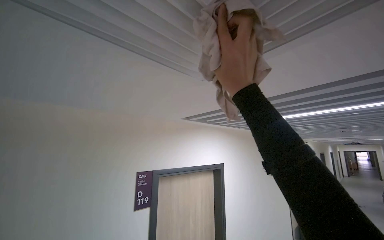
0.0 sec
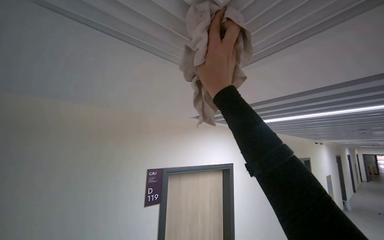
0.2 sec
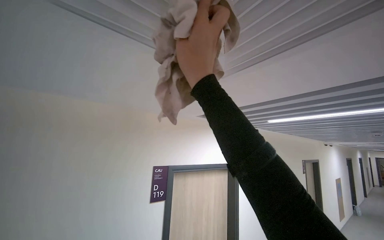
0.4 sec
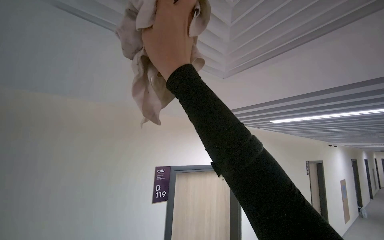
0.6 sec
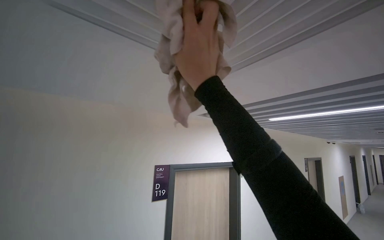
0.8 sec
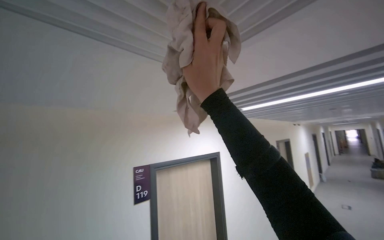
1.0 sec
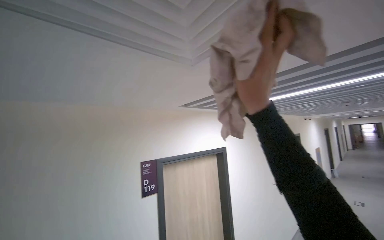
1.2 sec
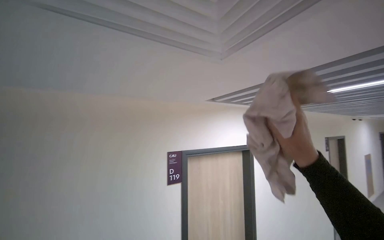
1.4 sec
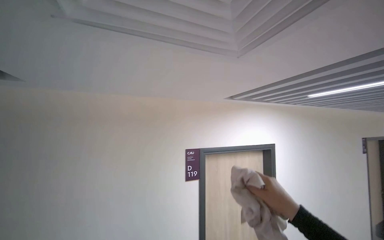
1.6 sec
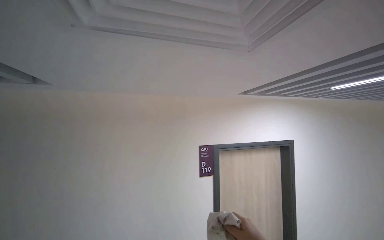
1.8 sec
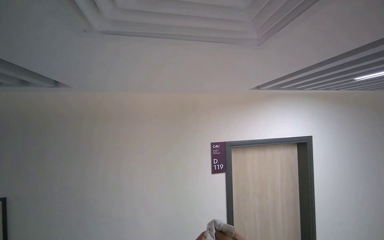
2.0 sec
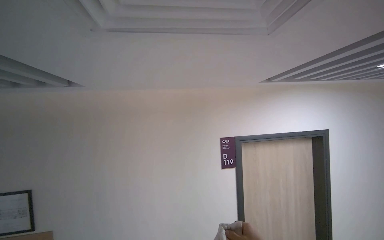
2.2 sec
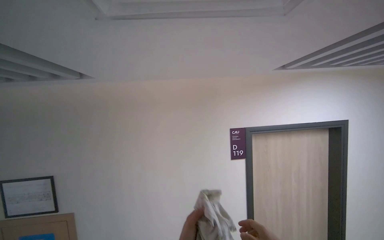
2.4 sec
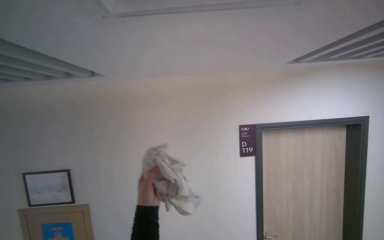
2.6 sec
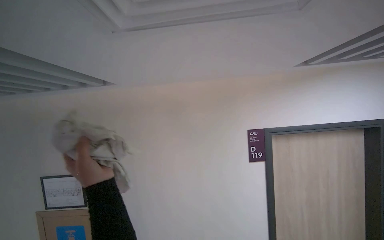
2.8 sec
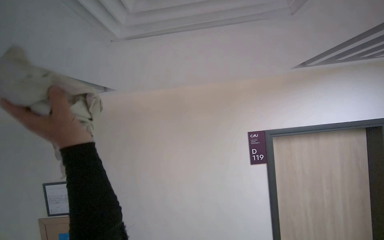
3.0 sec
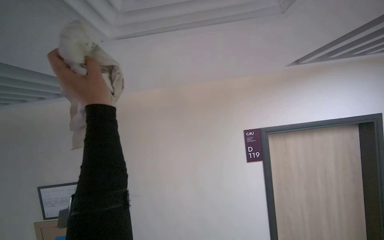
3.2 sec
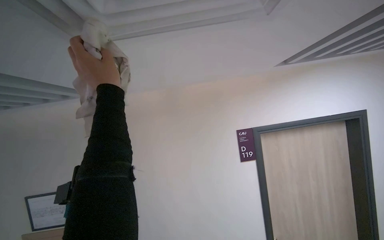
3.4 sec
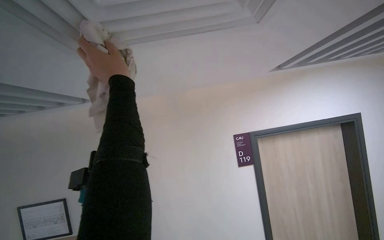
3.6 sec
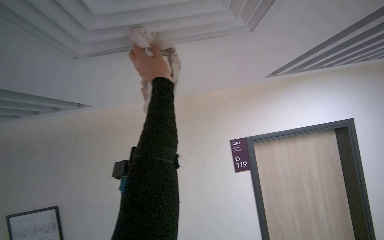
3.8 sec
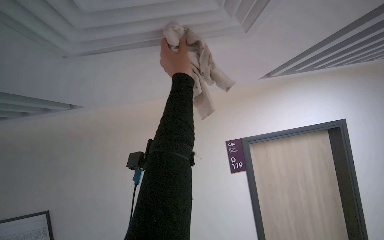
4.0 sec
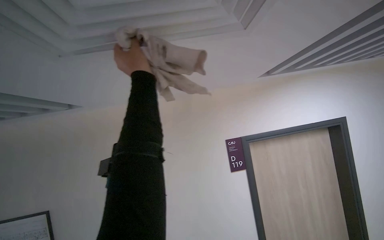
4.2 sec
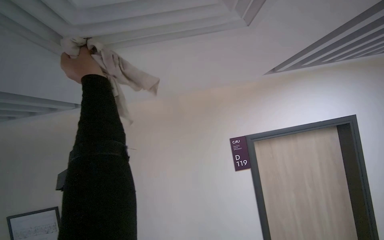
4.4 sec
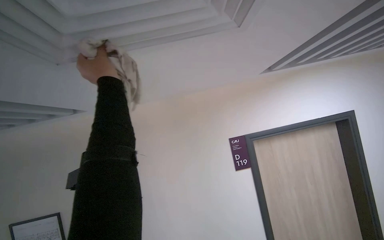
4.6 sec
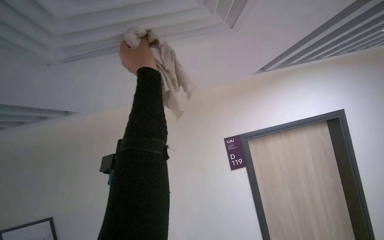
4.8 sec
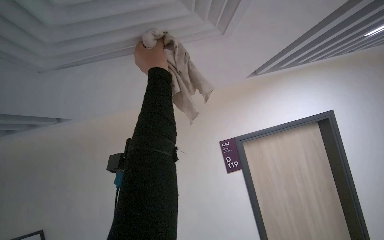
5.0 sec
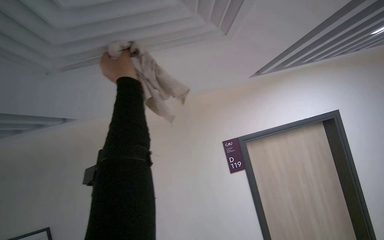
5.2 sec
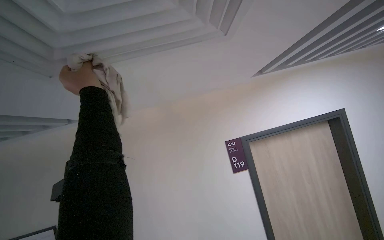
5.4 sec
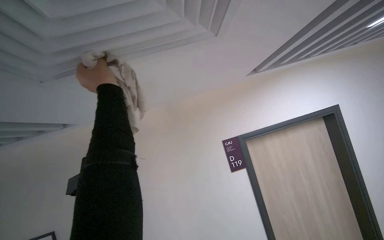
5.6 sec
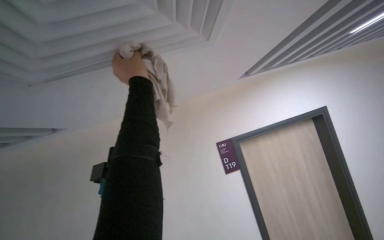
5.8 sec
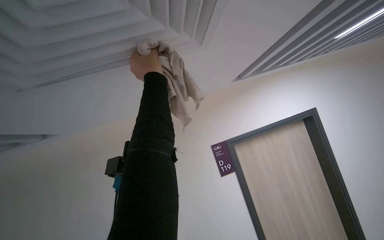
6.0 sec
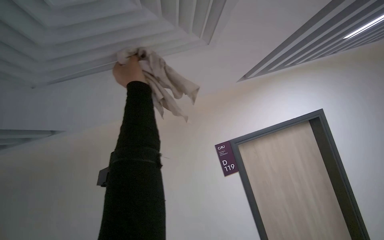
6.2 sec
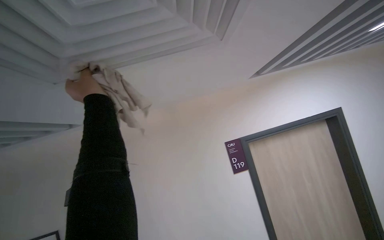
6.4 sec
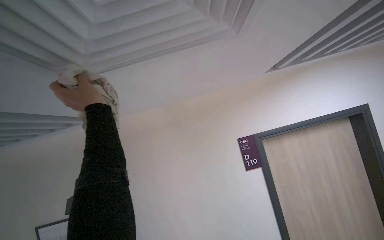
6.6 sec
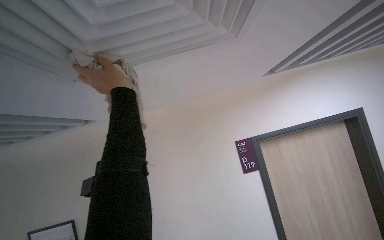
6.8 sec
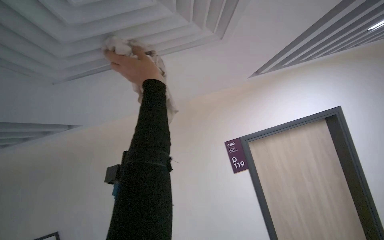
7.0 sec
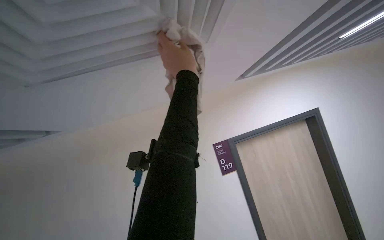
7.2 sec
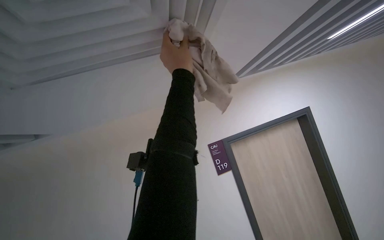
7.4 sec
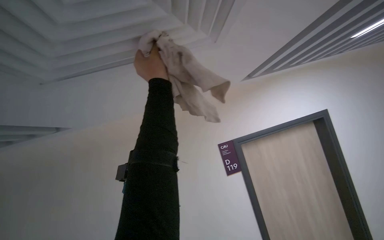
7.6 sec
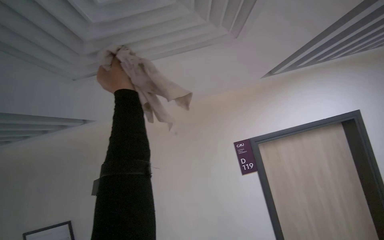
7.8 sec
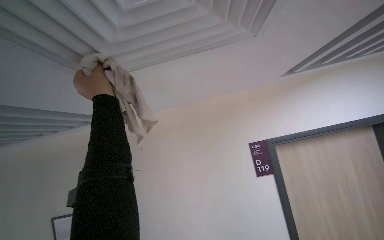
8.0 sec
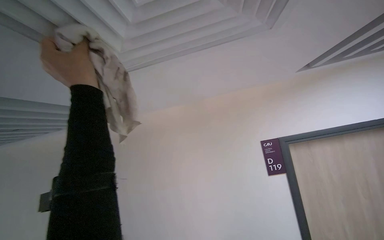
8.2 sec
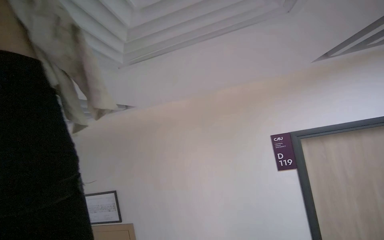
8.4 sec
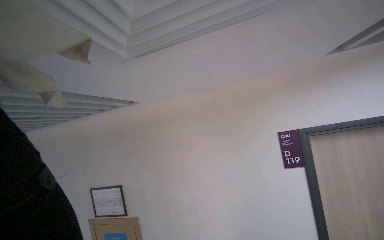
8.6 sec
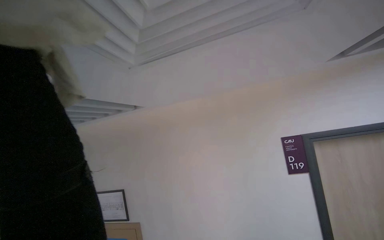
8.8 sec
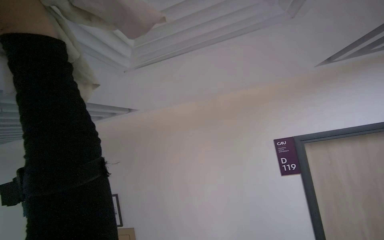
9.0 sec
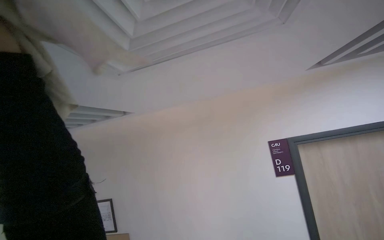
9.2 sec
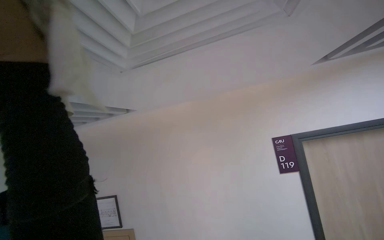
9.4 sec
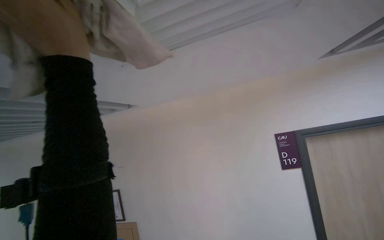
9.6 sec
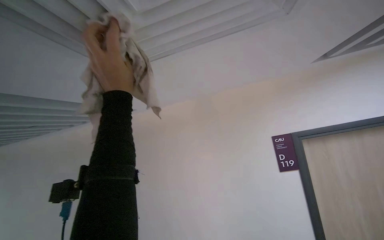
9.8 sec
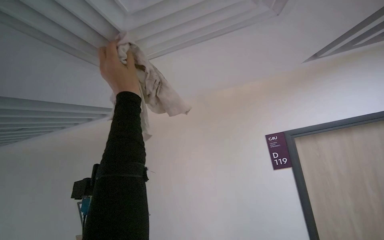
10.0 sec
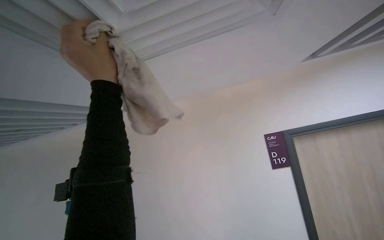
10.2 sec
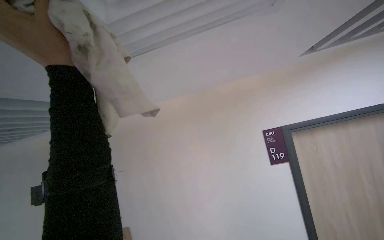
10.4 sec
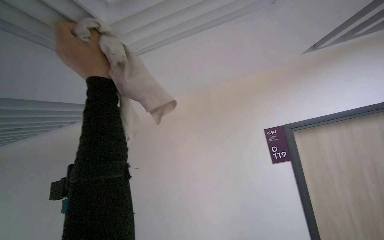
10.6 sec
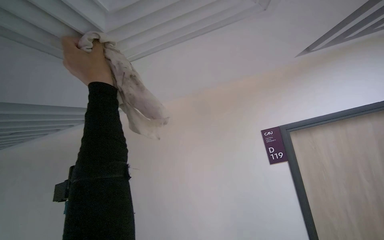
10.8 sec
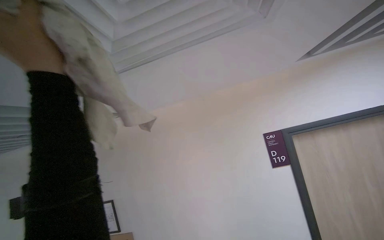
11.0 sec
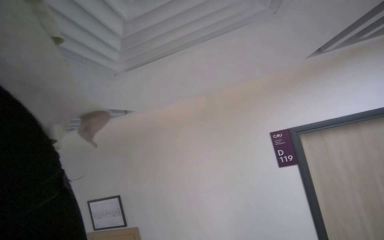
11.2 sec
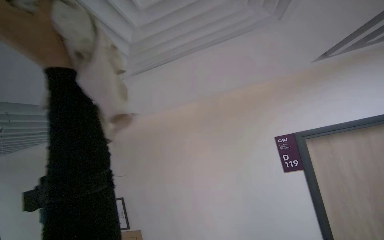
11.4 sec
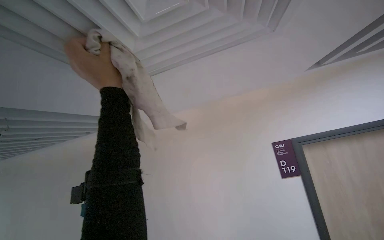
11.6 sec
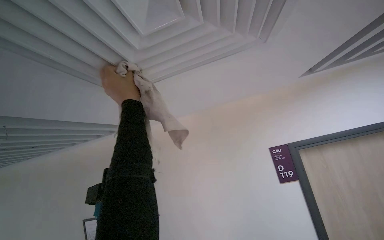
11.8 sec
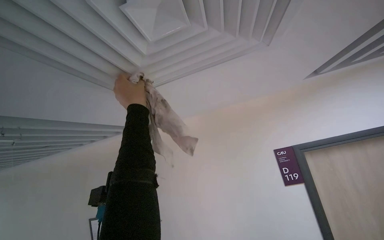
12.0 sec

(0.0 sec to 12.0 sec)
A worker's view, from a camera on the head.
Job: wiping surfaces.
The whole recording: Wiping ceiling vent. The worker wipes the ceiling vent with a cloth.
0.0 sec - 1.6 sec: The camera is aimed approximately 25 degrees further to the left.
1.6 sec - 3.0 sec: The view pans to the left by about 25 degrees.
3.0 sec - 4.4 sec: The left hand shifts approximately 15 cm up the picture and farther from the camera, and travels to the right and back again, about 20 cm each way.
4.4 sec - 6.0 sec: The left hand moves left and right over about 20 cm, changing direction 2 times.
6.0 sec - 7.6 sec: The left hand reaches approximately 5 cm to the left, then returns.

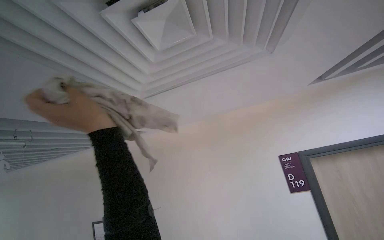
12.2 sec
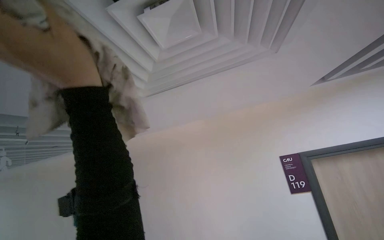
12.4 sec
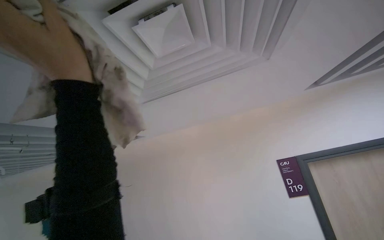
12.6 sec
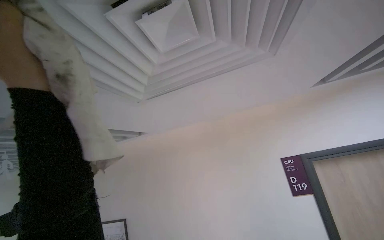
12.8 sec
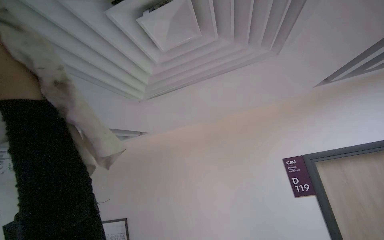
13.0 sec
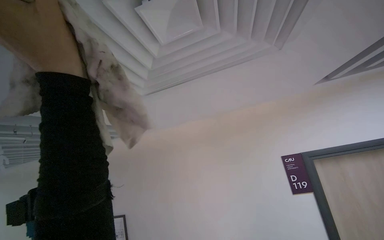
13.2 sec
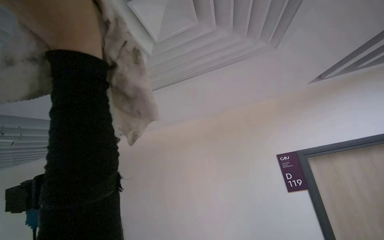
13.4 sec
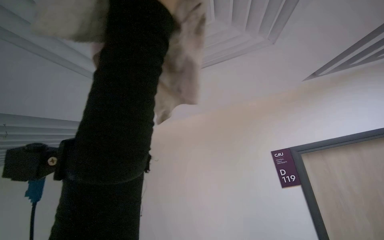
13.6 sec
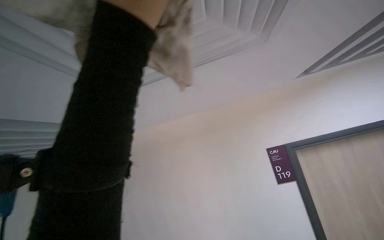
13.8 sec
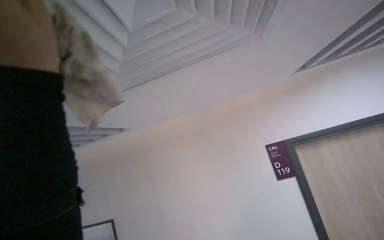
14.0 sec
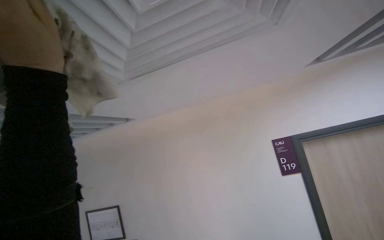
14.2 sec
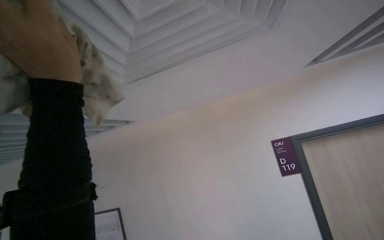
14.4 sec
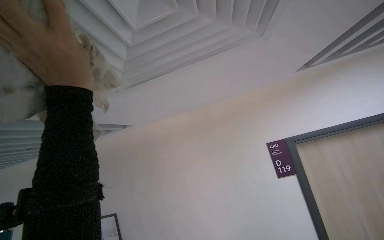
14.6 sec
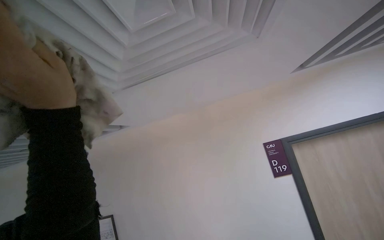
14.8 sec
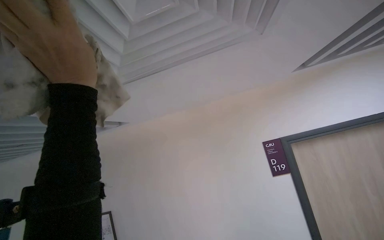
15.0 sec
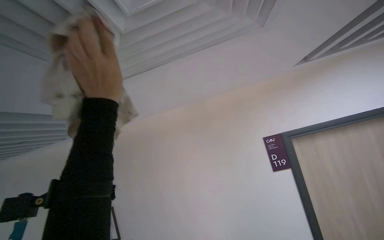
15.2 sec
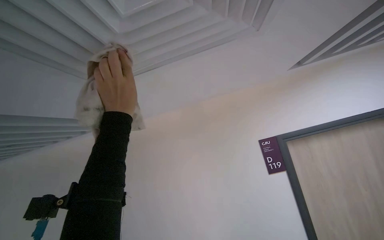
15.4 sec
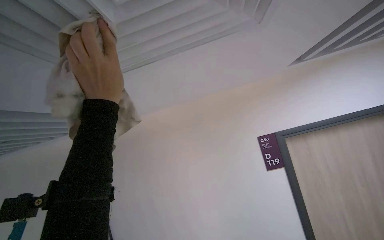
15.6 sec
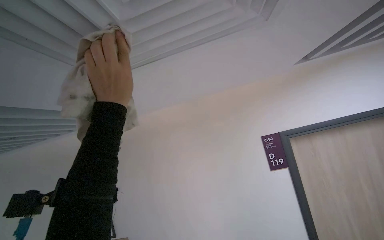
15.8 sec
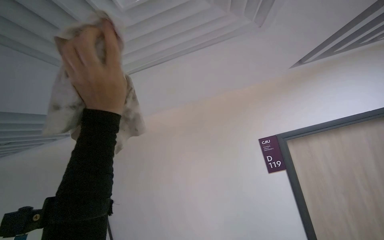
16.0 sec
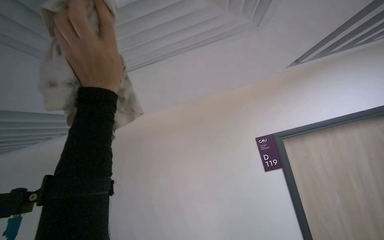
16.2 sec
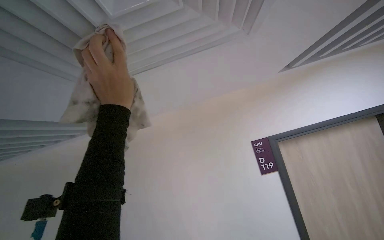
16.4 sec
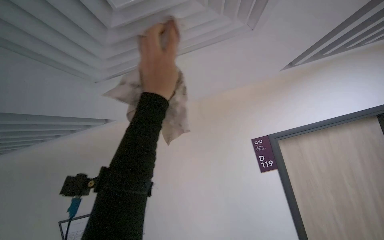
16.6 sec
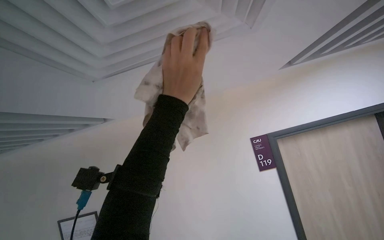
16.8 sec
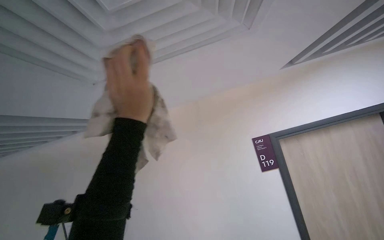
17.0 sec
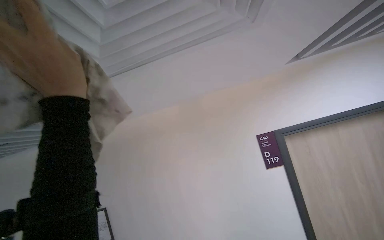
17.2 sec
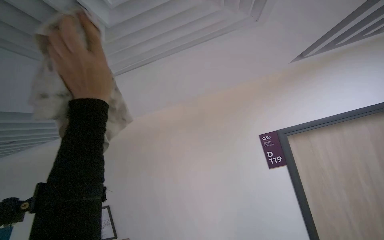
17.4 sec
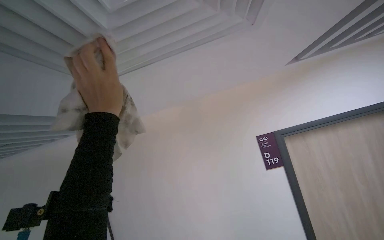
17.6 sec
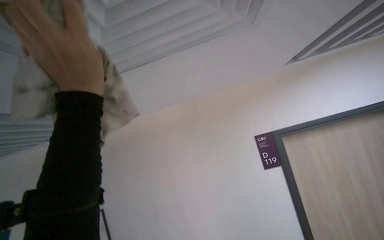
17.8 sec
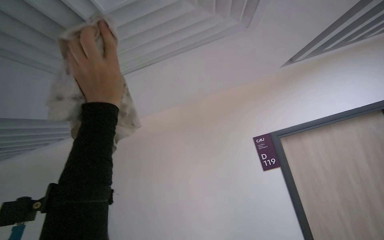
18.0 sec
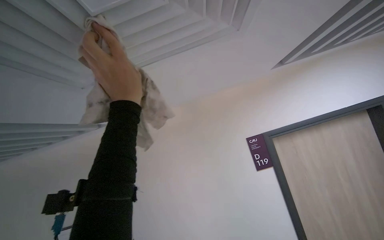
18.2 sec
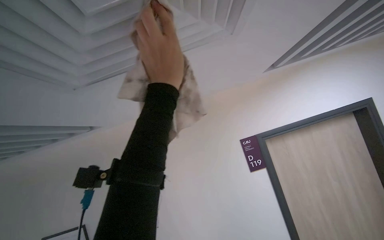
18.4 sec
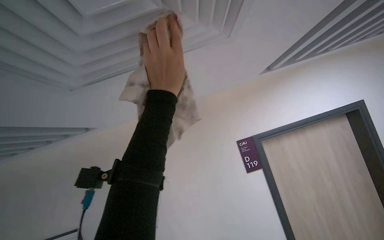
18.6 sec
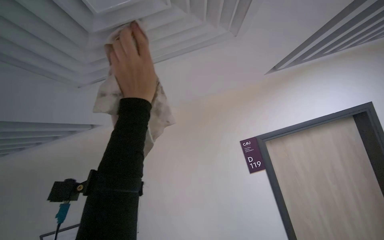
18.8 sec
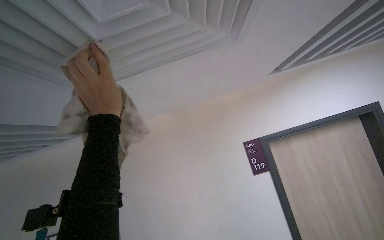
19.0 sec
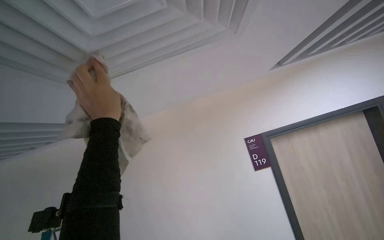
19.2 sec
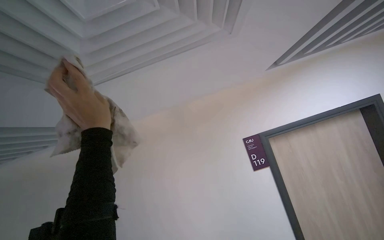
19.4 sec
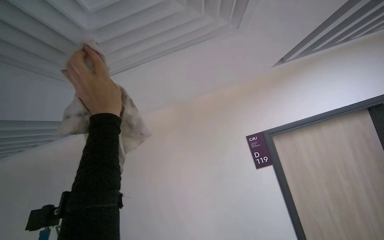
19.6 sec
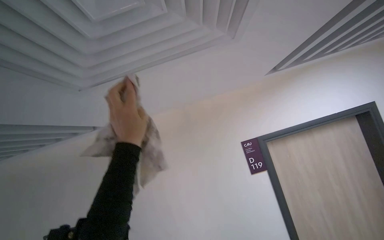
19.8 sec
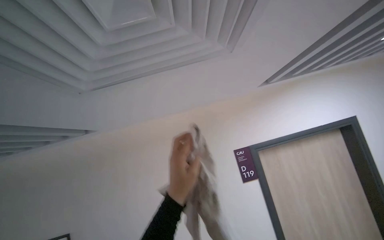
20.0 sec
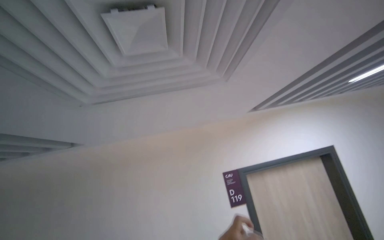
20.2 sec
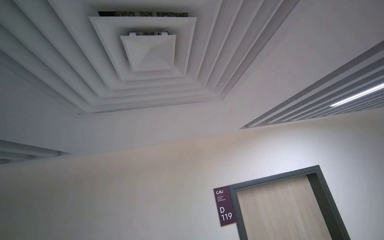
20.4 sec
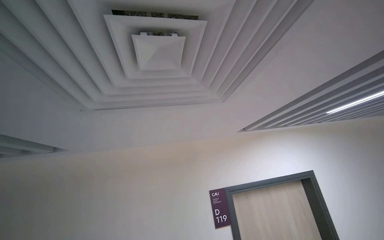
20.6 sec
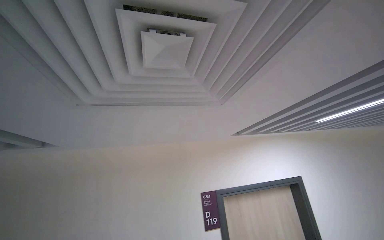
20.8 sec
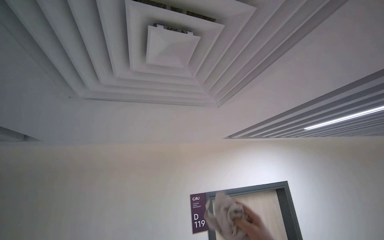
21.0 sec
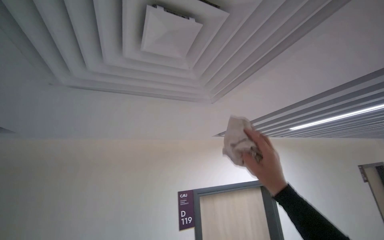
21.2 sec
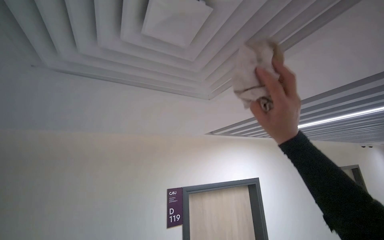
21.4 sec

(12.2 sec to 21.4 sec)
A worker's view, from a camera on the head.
Job: wiping surfaces.
The whole recording: Wiping ceiling vent. The worker wipes the ceiling vent with a cloth.
12.2 sec - 13.8 sec: The left hand is displaced up the picture by about 20 cm.
13.8 sec - 15.2 sec: The left hand shifts roughly 15 cm farther from the camera and down the picture.
15.2 sec - 16.8 sec: The left hand heads to the right, covering about 25 cm.
16.8 sec - 18.4 sec: The left hand travels to the left and back again, some 15 cm each way.
19.8 sec - 21.4 sec: The camera is aimed roughly 25 degrees further to the right. The view tips upward by approximately 15 degrees.
